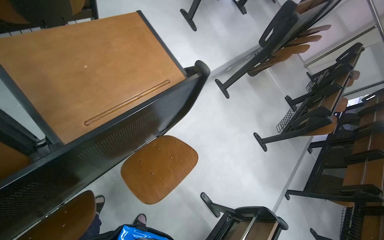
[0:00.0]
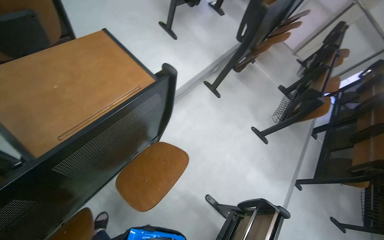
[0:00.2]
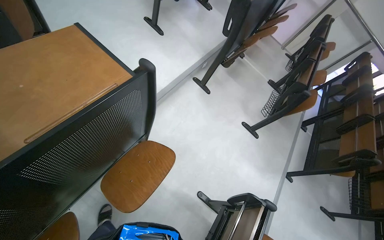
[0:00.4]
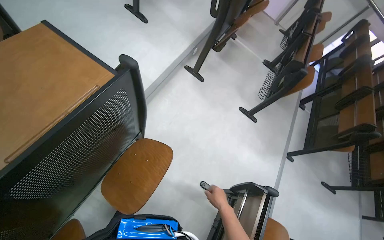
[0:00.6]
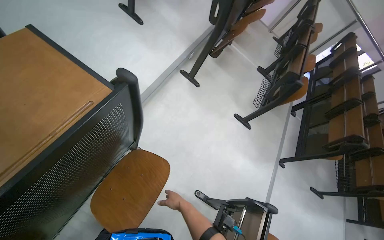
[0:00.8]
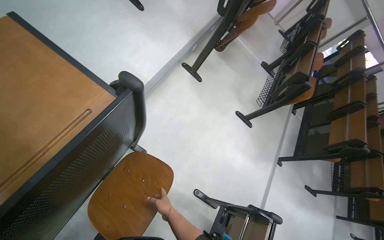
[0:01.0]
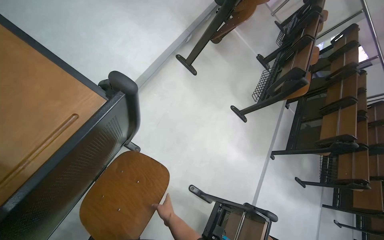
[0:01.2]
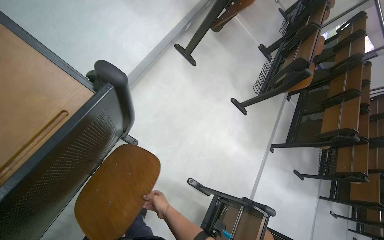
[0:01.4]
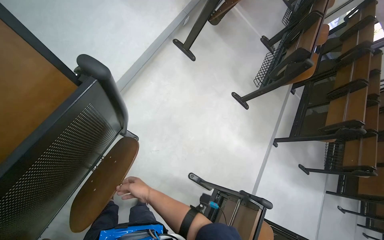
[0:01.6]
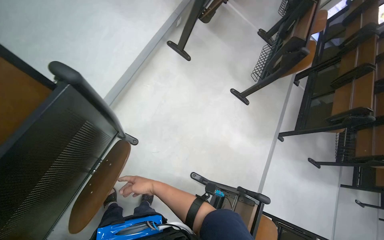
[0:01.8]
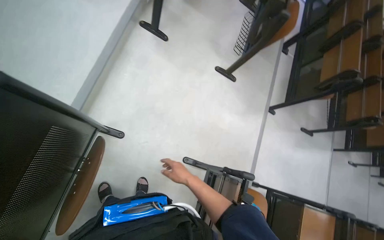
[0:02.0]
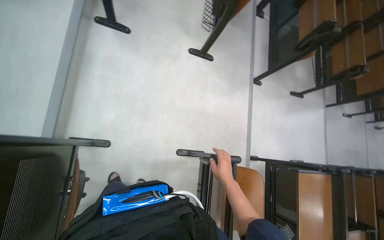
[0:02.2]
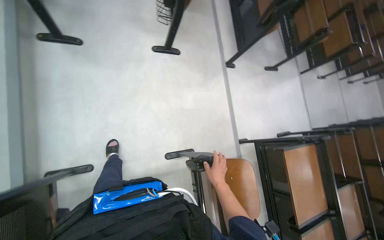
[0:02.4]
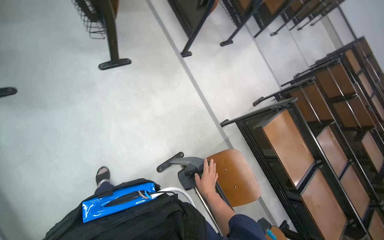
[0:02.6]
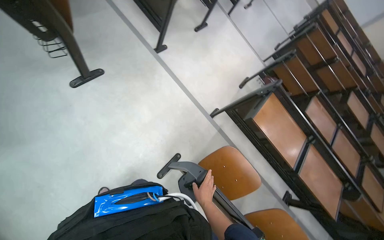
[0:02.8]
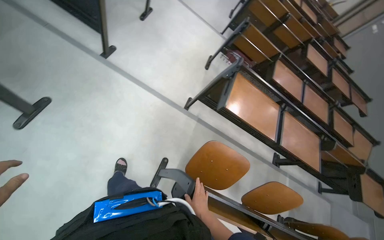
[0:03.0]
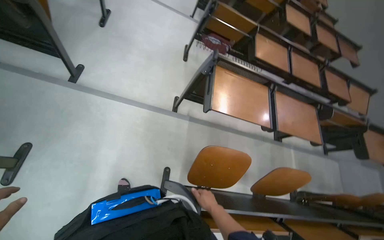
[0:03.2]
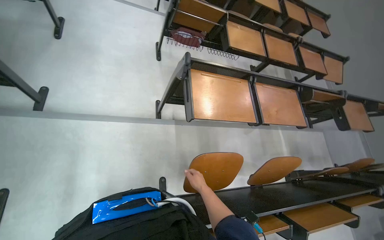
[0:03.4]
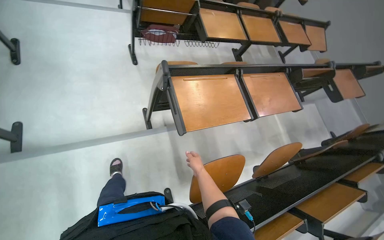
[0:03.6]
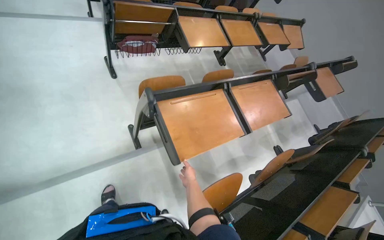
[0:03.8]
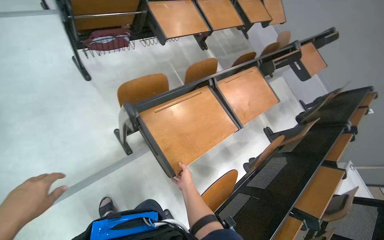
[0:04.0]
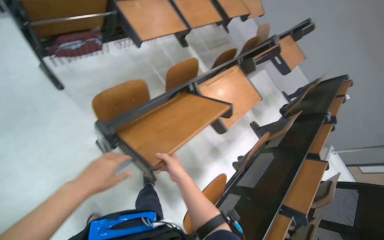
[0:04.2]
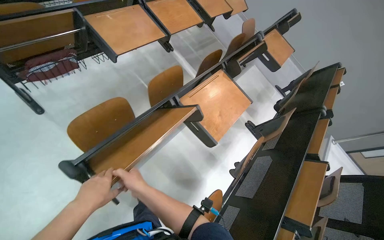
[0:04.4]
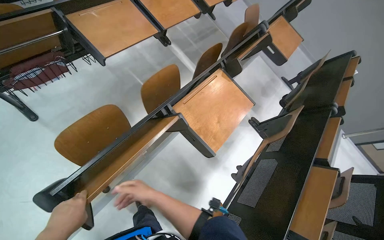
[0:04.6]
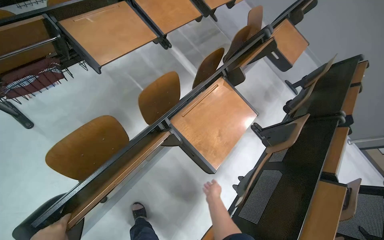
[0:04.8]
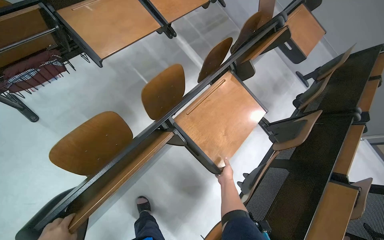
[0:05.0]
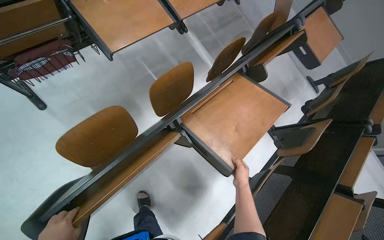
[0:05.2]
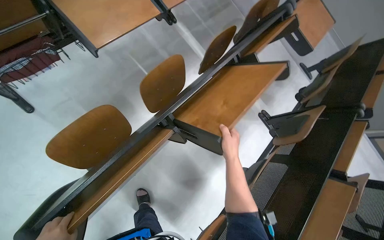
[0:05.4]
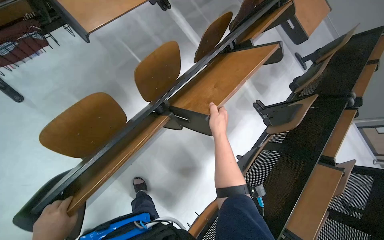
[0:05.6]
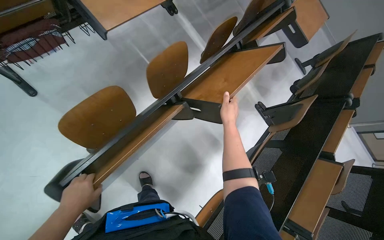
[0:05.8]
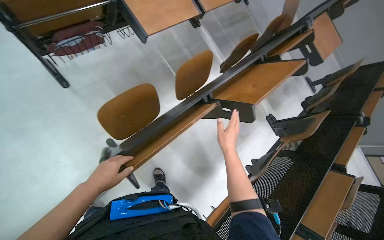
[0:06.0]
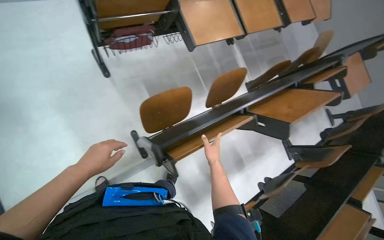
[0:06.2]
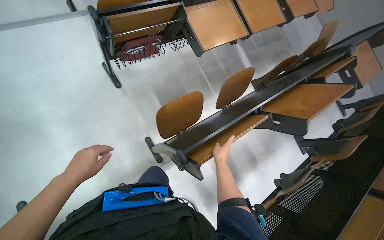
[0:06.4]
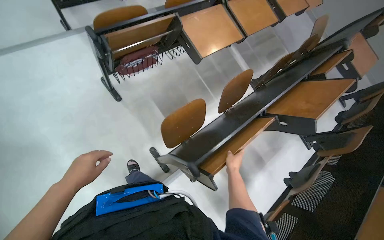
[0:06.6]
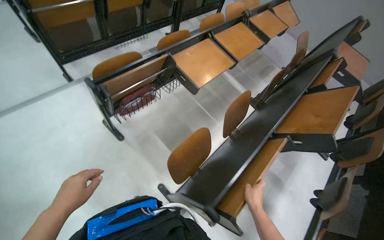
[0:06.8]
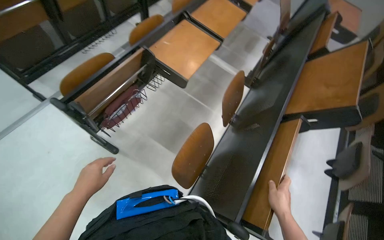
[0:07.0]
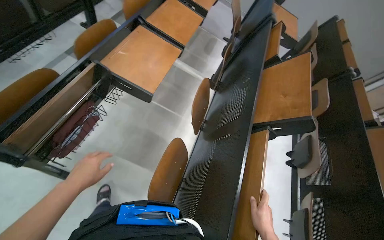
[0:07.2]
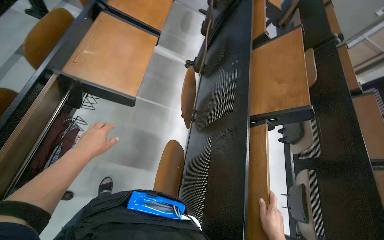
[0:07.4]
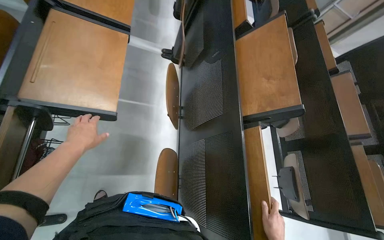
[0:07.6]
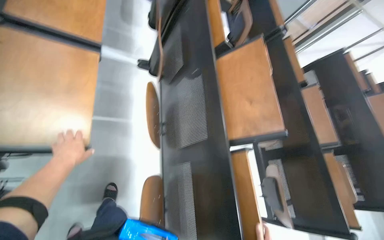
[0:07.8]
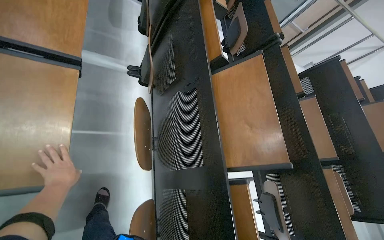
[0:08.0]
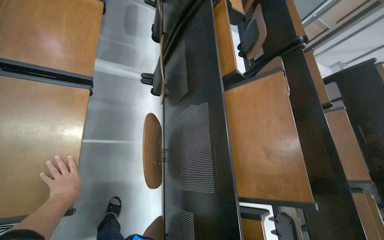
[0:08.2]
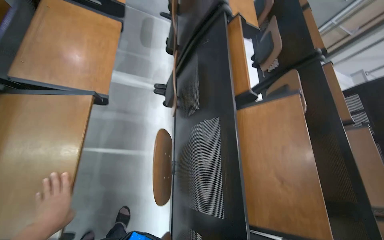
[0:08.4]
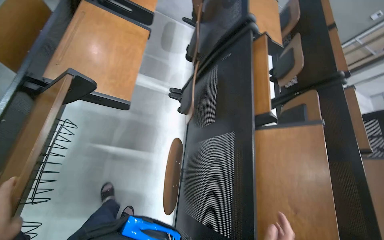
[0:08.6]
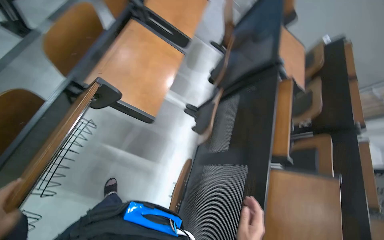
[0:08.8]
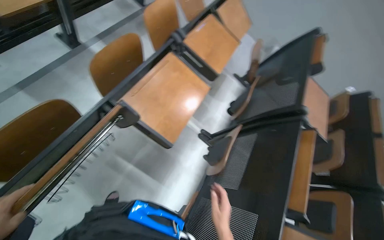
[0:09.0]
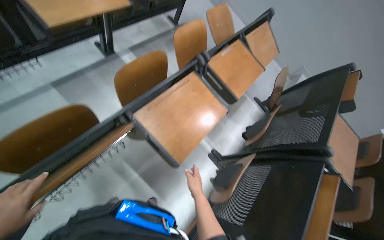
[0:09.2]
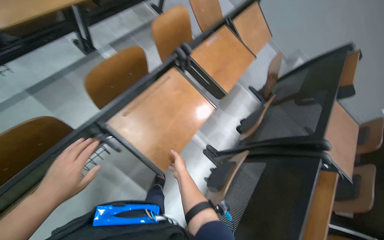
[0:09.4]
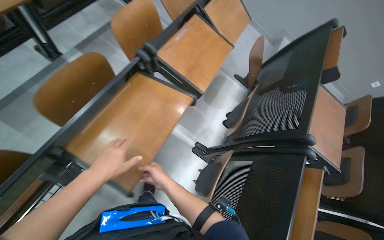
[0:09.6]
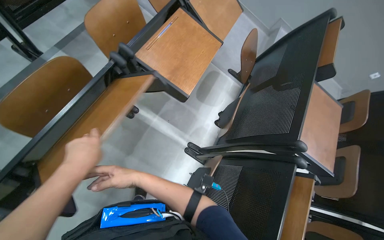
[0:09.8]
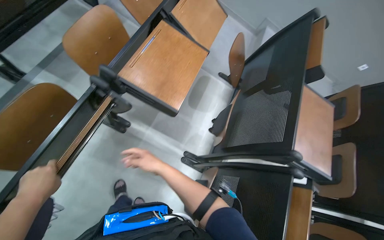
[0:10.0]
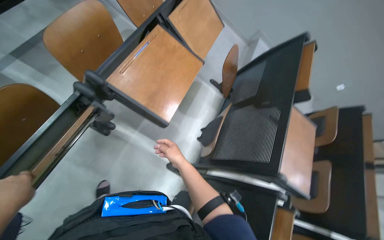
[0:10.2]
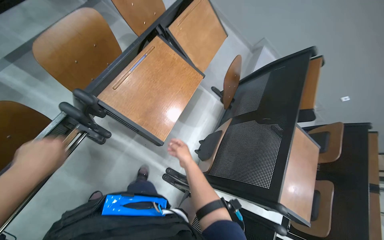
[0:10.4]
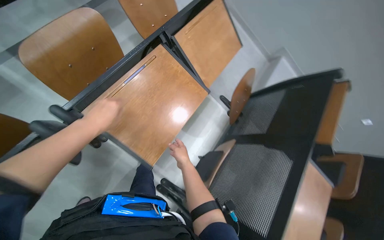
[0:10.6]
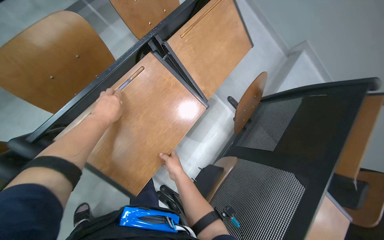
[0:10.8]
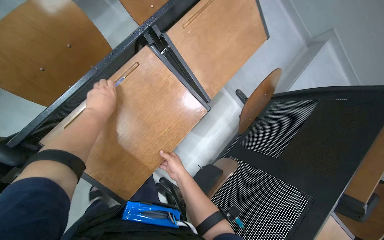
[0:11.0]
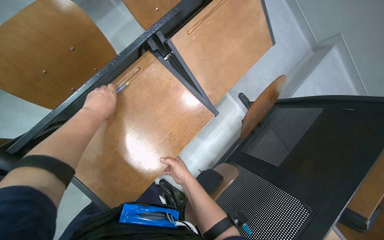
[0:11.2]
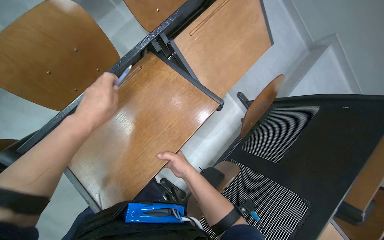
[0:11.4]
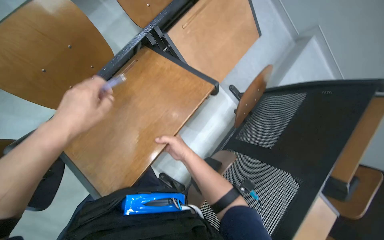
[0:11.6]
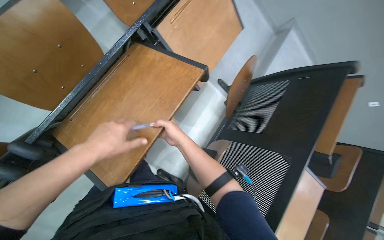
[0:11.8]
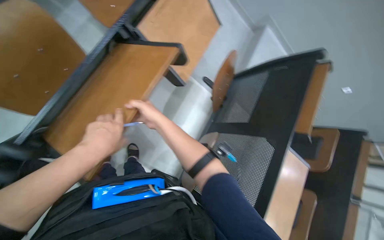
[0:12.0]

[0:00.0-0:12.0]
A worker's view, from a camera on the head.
Job: organizing items.
The whole recording: Folding desks in lecture hall. The worker folds up multiple desks in the lecture hall.
0:00.0 to 0:01.6: The view tips downward by approximately 15 degrees.
0:01.6 to 0:03.0: The head travels about 80 cm. The wearer looks approximately 90 degrees further to the right. The view tips downward by approximately 30 degrees.
0:03.0 to 0:04.4: The head travels roughly 90 cm. The head rotates about 65 degrees to the right. The wearer looks roughly 20 degrees further downward.
0:04.4 to 0:06.0: The right hand heads to the right and up the picture, covering roughly 25 cm.
0:06.0 to 0:07.6: The camera travels about 50 cm. The wearer looks roughly 50 degrees further to the right.
0:07.6 to 0:09.0: The camera travels roughly 50 cm. The wearer looks approximately 15 degrees further upward. The scene turns approximately 25 degrees clockwise in the picture.
0:09.0 to 0:10.4: The wearer moves about 70 cm.
0:10.4 to 0:12.0: The right hand shifts about 30 cm up the picture. The left hand moves to the right, about 30 cm, and moves some 25 cm farther from the camera and comes back.

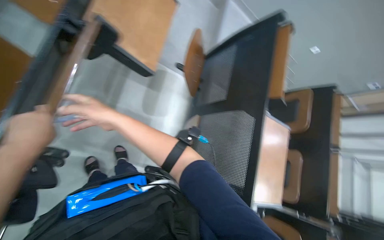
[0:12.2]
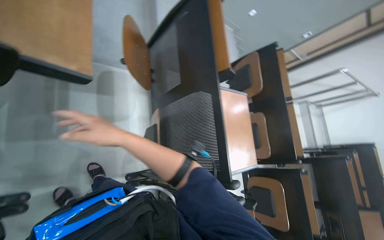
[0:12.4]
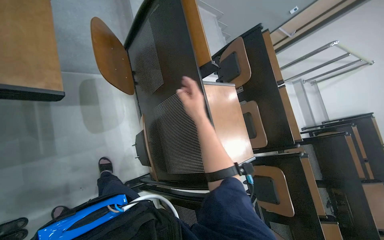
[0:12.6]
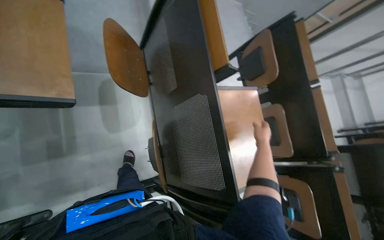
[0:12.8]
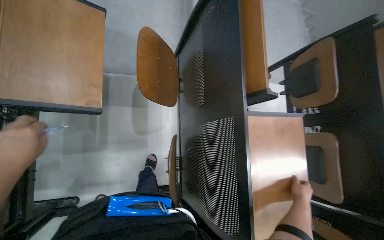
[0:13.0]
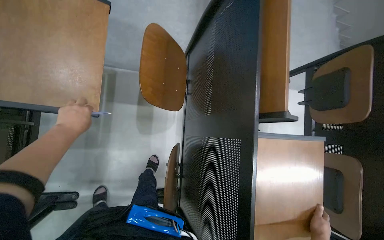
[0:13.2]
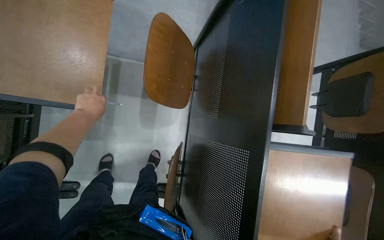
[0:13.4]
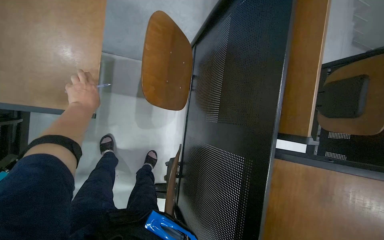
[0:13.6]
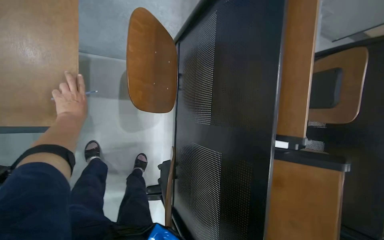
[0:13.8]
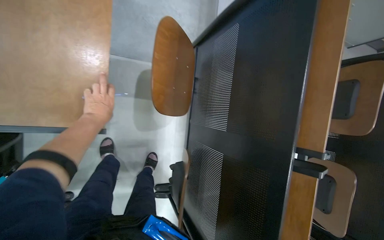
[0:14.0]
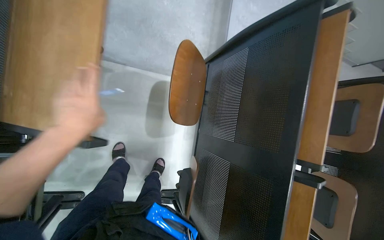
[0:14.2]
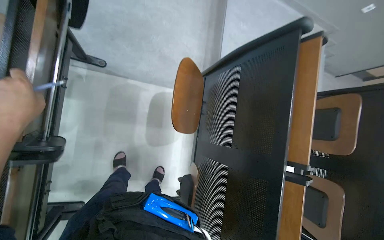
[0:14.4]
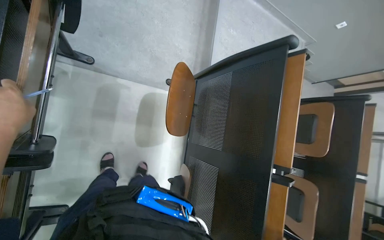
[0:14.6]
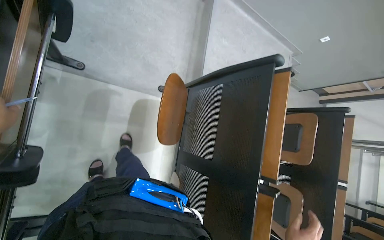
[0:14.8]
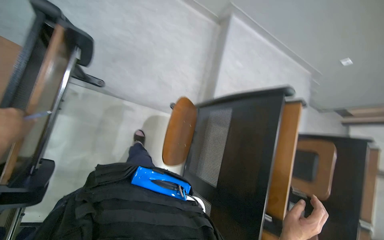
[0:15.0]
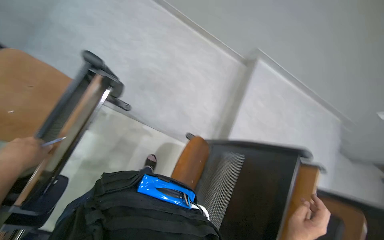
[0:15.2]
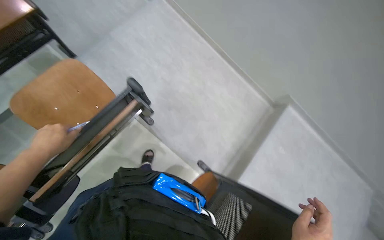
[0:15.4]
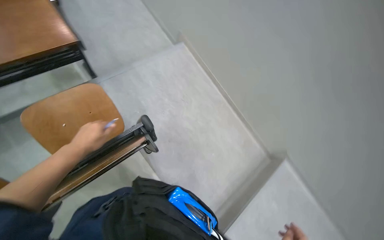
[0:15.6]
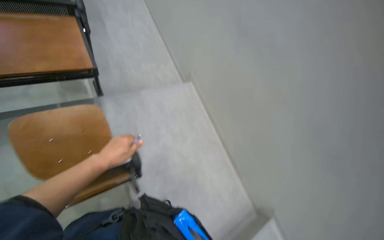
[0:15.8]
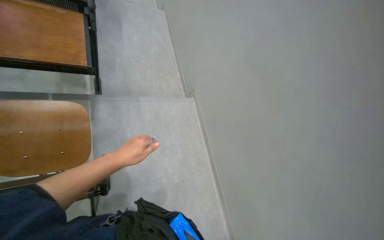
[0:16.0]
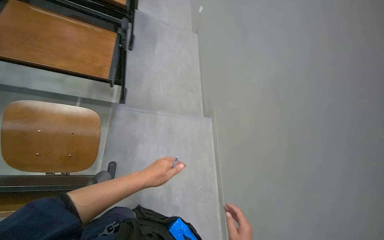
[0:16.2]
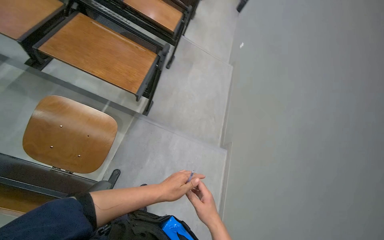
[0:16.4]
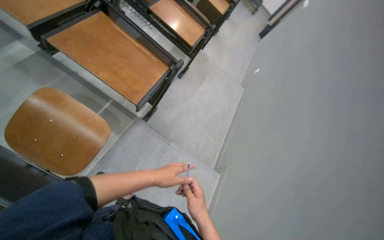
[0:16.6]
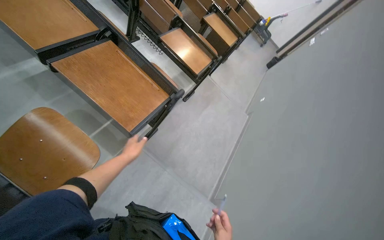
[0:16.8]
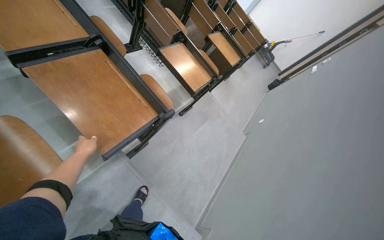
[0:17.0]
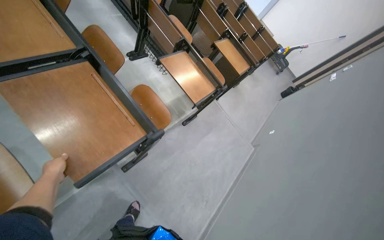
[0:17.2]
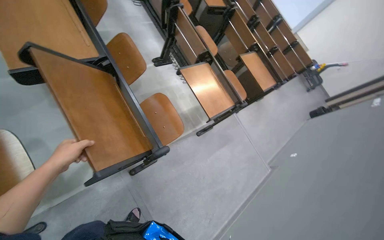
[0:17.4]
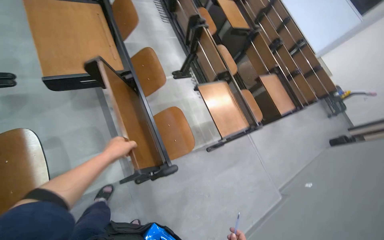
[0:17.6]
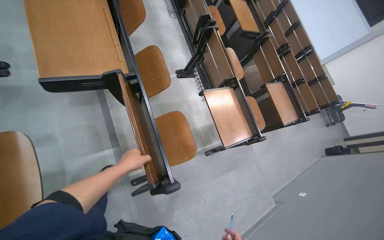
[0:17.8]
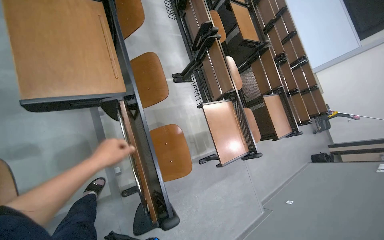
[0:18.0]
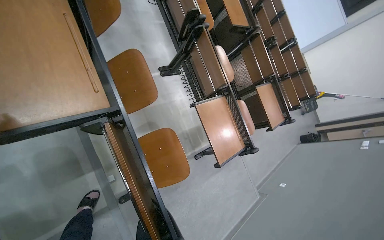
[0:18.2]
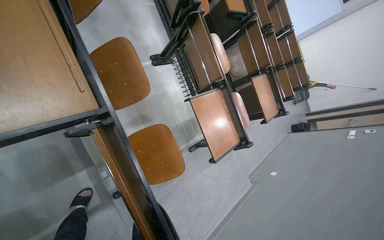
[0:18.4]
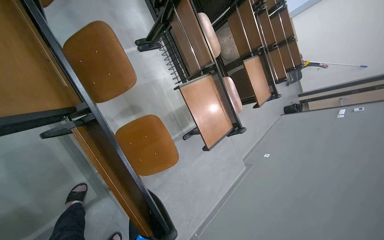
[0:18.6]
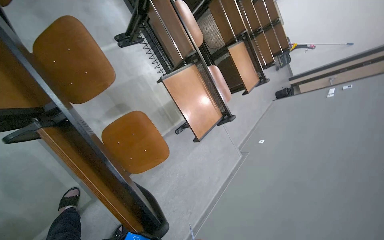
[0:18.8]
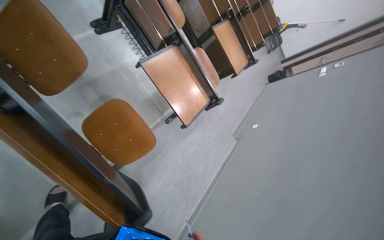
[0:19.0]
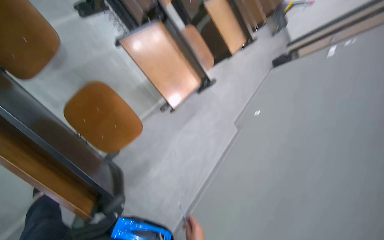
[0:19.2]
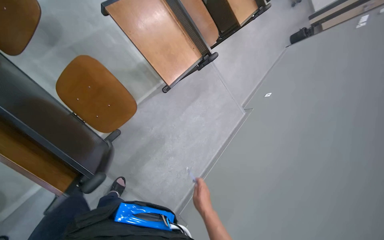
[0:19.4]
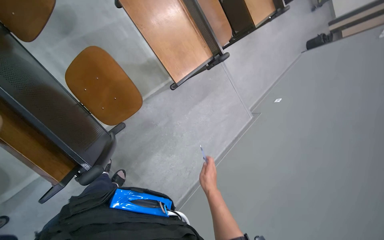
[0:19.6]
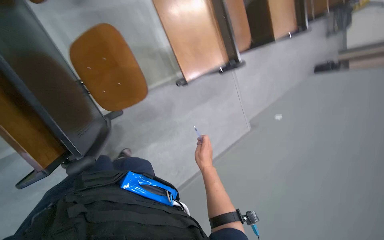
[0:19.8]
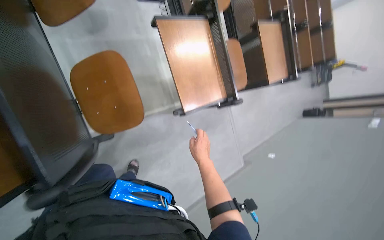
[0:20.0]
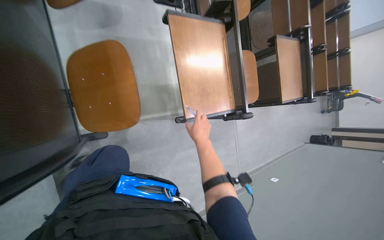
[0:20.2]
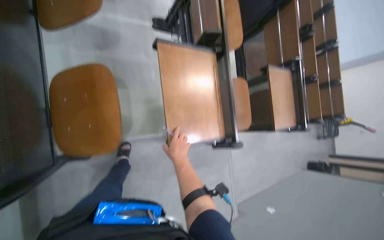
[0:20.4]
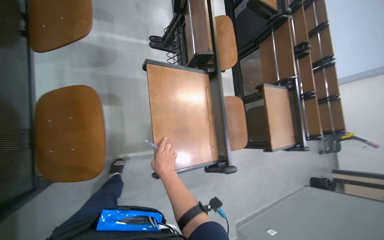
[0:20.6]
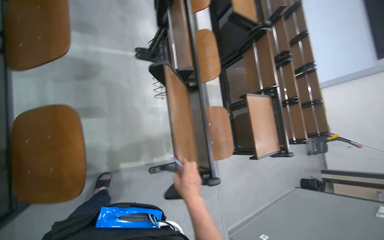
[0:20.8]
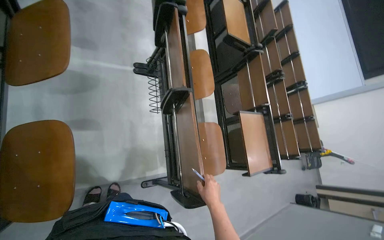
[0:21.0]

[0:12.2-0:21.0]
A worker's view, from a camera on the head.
Job: organizing items.
The whole recording: Folding desks in lecture hall. The worker folds up multiple desks in the lecture hall.
0:12.2 to 0:13.6: The camera travels some 50 cm. The camera pitches downward, by roughly 15 degrees.
0:13.6 to 0:15.2: The view tips upward by approximately 15 degrees.
0:15.2 to 0:16.6: The camera travels roughly 60 cm. The head rotates about 90 degrees to the left. The view tips upward by about 50 degrees.
0:16.6 to 0:18.0: The camera is carried approximately 60 cm. The head rotates roughly 35 degrees to the left. The view tips upward by roughly 15 degrees.
0:18.0 to 0:19.6: The view tilts about 30 degrees downward.
0:19.6 to 0:21.0: The view tips upward by some 25 degrees.
